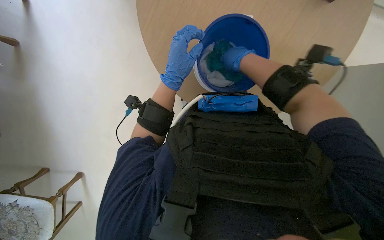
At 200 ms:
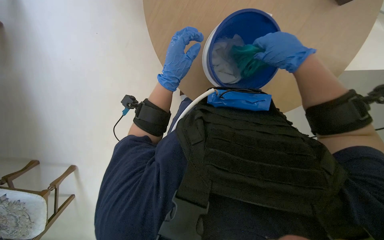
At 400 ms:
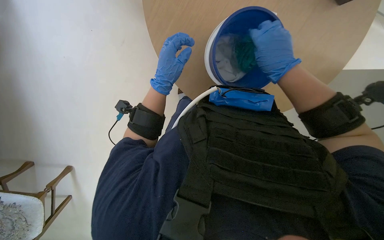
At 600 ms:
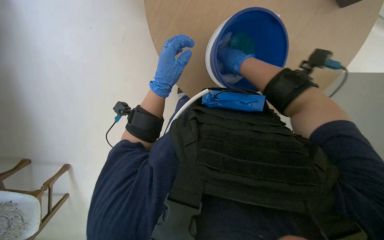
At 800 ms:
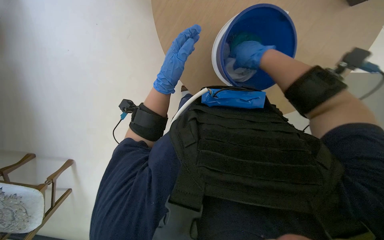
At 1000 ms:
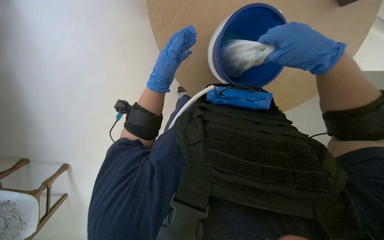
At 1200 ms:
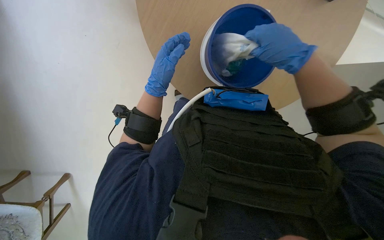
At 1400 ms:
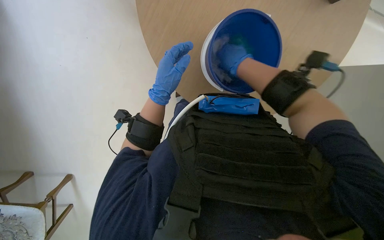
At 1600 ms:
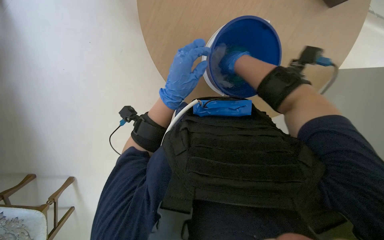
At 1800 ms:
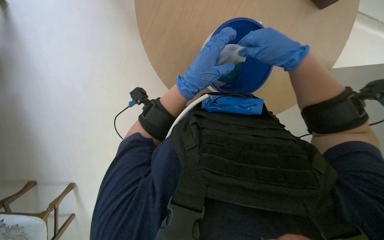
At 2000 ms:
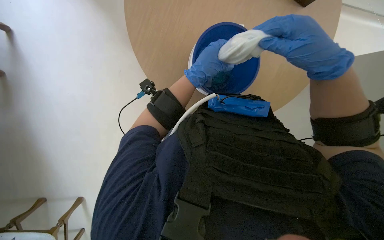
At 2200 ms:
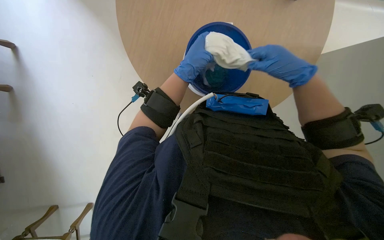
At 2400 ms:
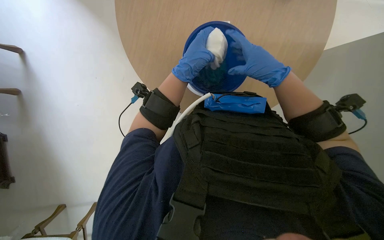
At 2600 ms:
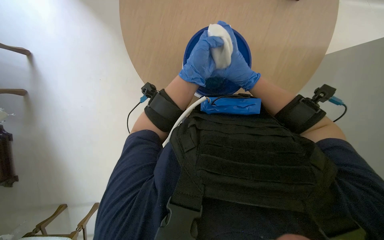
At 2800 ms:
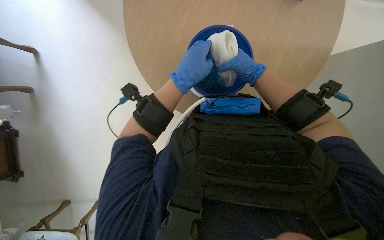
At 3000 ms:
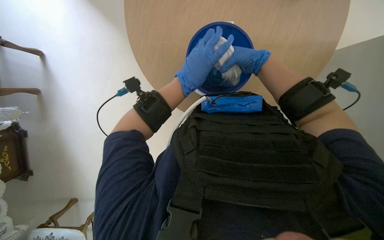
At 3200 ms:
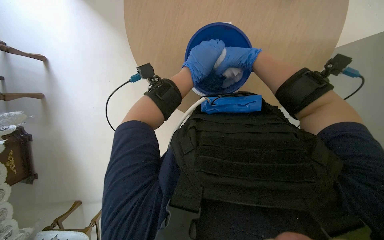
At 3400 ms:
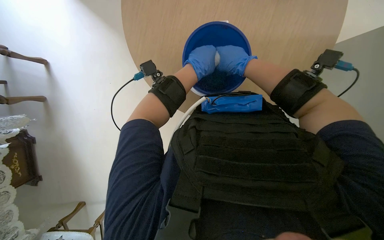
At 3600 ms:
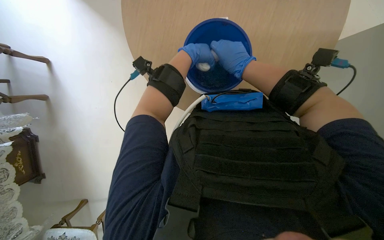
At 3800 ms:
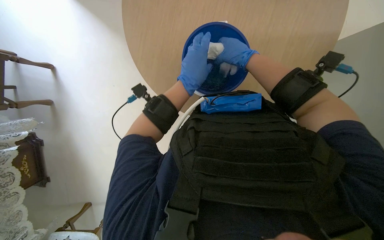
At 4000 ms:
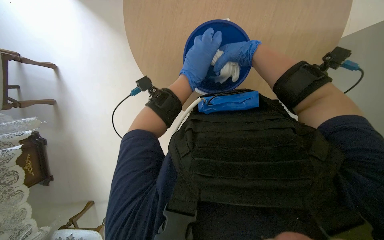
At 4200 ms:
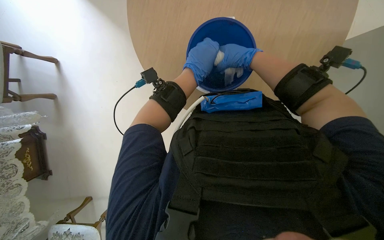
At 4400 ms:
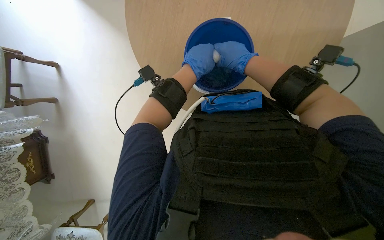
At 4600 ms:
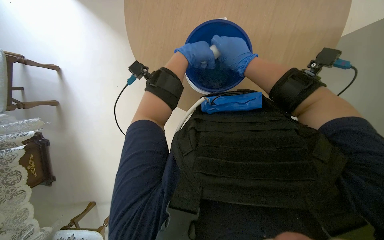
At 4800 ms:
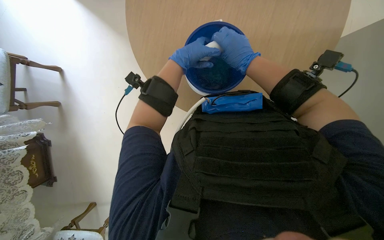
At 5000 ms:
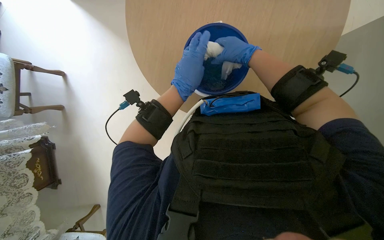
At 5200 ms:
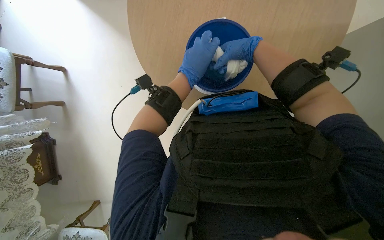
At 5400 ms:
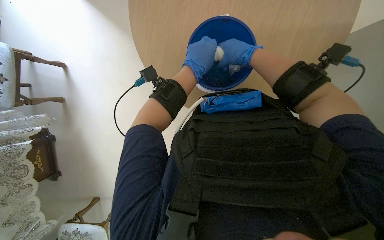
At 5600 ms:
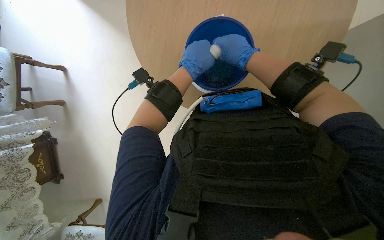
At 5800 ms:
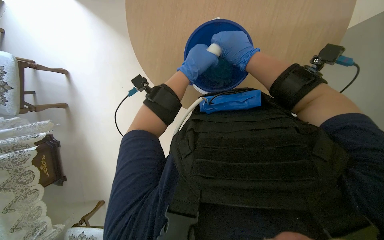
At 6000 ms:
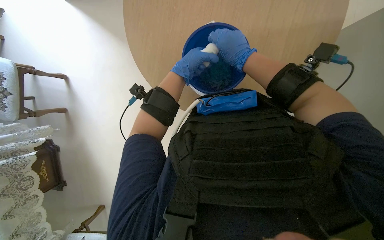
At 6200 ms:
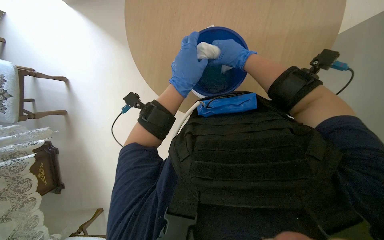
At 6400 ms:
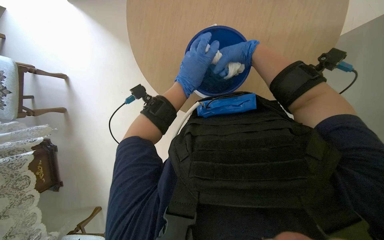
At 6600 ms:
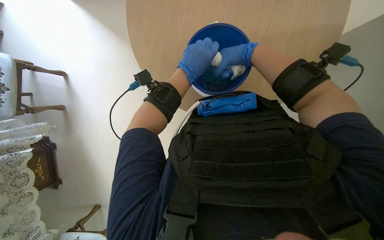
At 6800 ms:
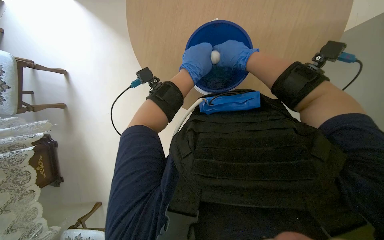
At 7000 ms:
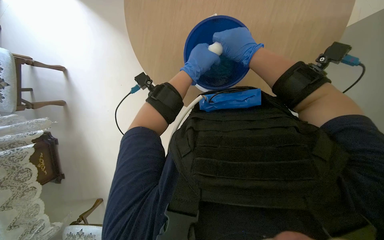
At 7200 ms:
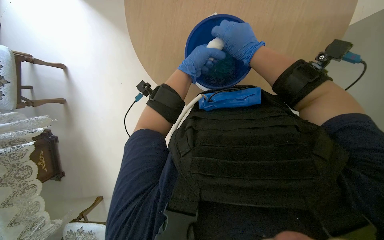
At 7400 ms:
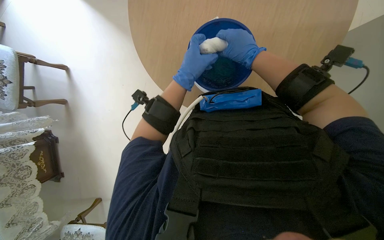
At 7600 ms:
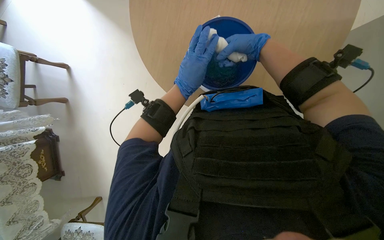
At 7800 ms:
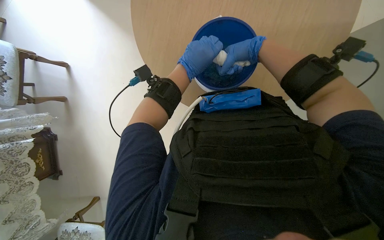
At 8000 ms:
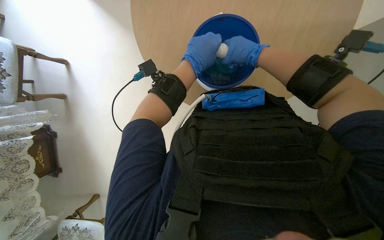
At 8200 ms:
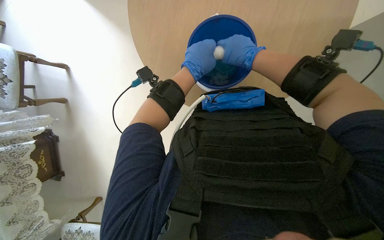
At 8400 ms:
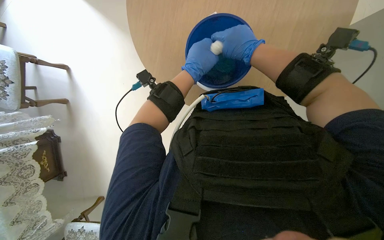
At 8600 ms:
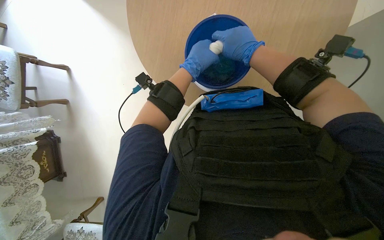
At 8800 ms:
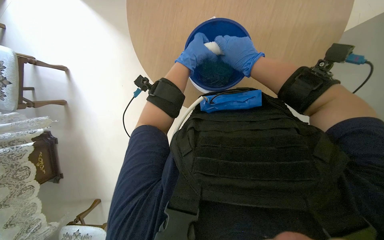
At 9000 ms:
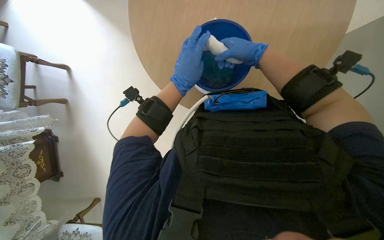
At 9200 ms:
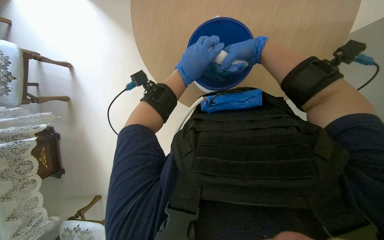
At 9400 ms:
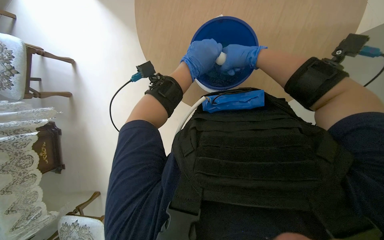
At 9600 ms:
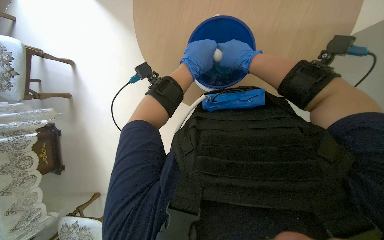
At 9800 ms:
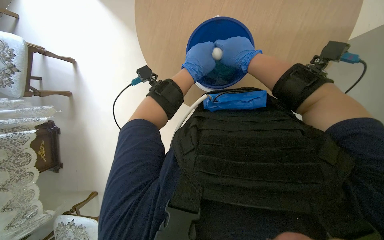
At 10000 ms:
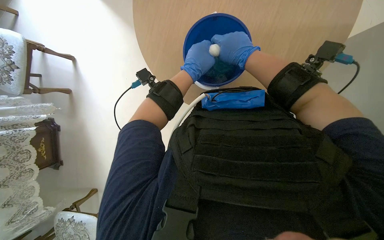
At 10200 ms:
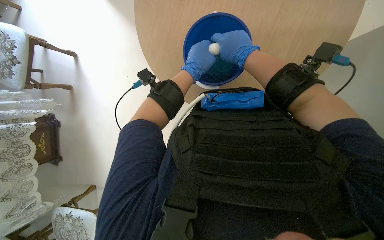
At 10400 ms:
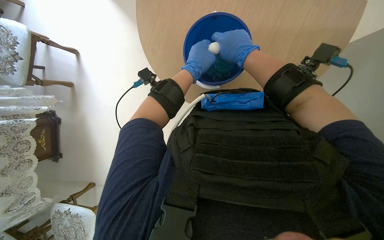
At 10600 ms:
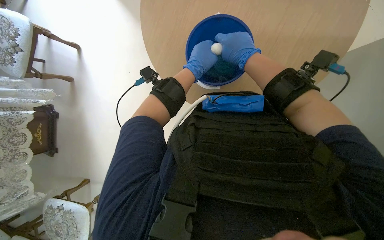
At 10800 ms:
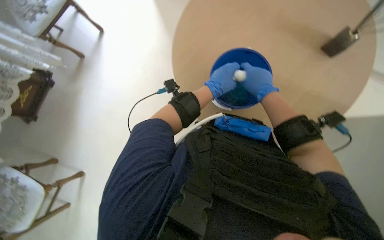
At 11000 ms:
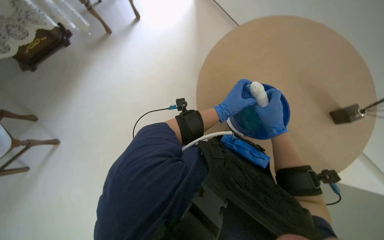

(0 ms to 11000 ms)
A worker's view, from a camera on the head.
Job: preparing cleaning supplies.
The whole recording: Preparing cleaning cloths. The worker soaks and wrings cleaning cloths in a blue bucket.
0 ms - 1600 ms: The right hand goes nearer and farther, approximately 25 cm each way, reversing 3 times.
1600 ms - 3200 ms: The right hand moves some 20 cm nearer to the camera and comes back, while the left hand goes approximately 10 cm farther from the camera.
4800 ms - 9400 ms: The hands stay close to where they were, moving slightly.
9400 ms - 11000 ms: Everything in view rotates some 45 degrees clockwise.

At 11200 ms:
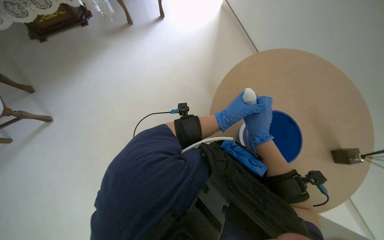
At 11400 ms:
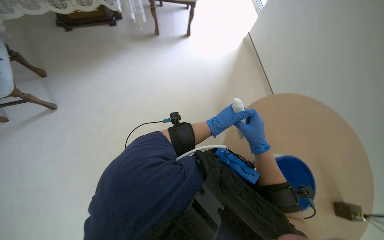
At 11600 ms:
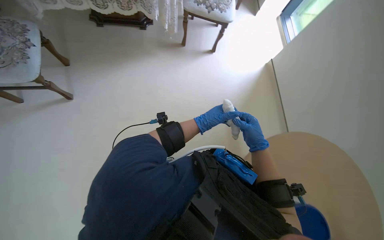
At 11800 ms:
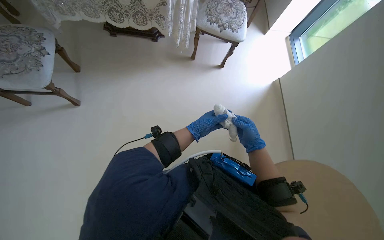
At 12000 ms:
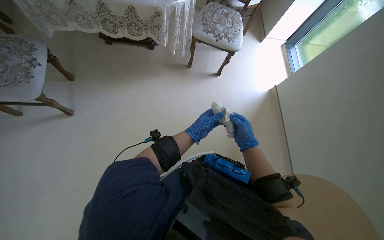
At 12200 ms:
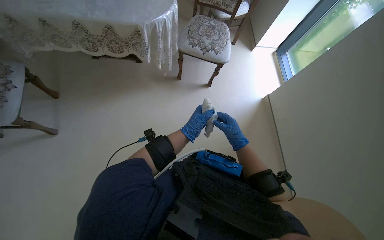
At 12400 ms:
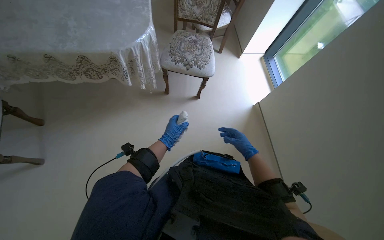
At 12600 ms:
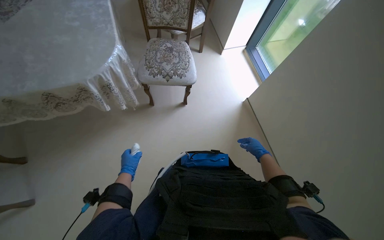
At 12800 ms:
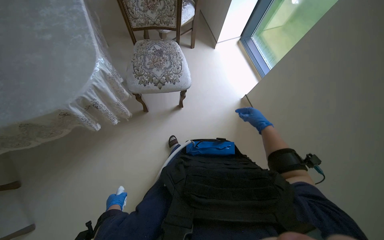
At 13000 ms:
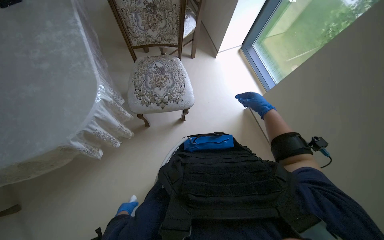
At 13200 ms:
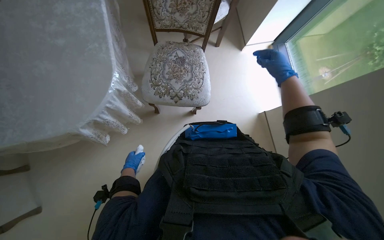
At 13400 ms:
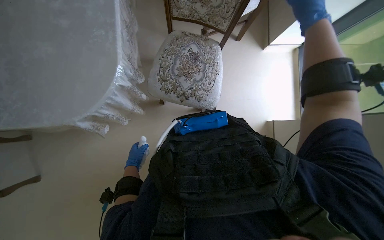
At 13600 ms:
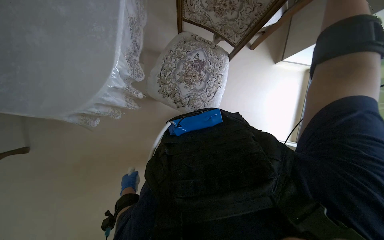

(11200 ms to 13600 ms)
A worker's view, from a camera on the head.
Job: preparing cleaning supplies.
The whole recording: Preparing cleaning cloths. The worker soaks and wrings cleaning cloths in a blue bucket.
11200 ms - 12400 ms: The view tips upward by roughly 15 degrees. The right hand is displaced farther from the camera by roughly 30 cm.
12400 ms - 13600 ms: The wearer moves about 80 cm. The wearer looks some 20 degrees further downward.

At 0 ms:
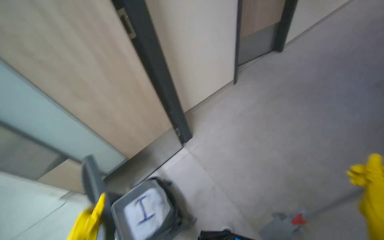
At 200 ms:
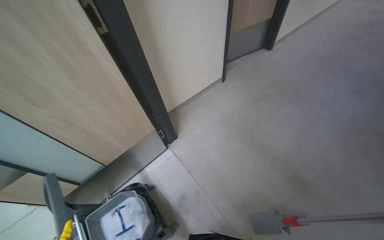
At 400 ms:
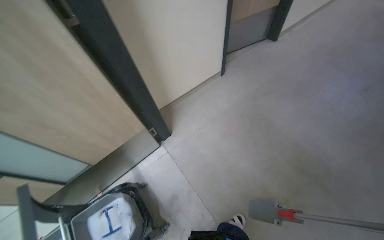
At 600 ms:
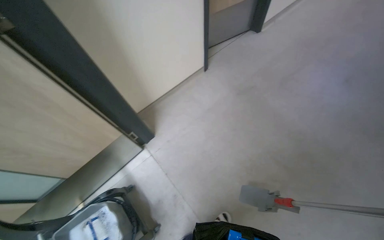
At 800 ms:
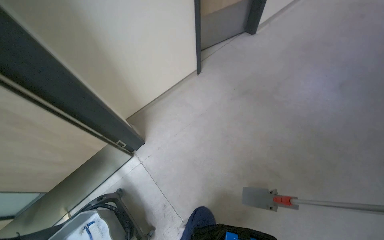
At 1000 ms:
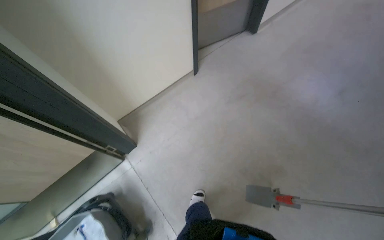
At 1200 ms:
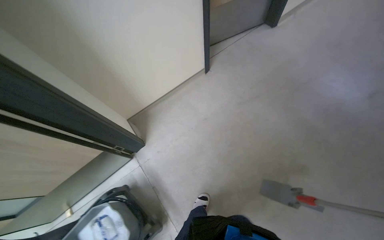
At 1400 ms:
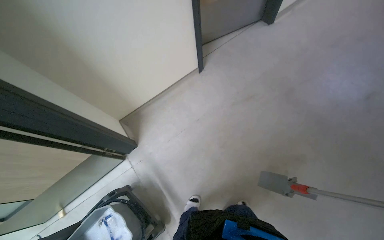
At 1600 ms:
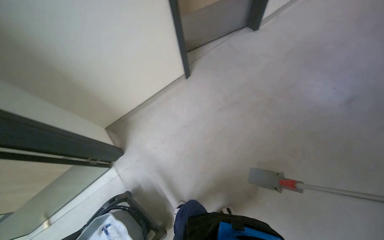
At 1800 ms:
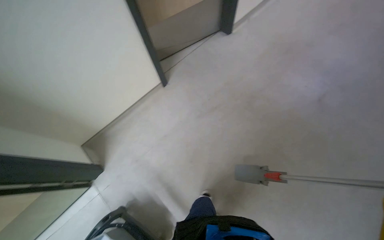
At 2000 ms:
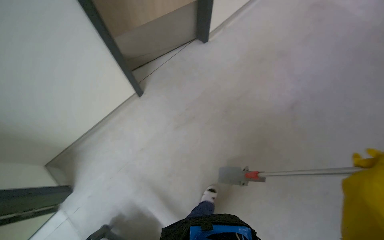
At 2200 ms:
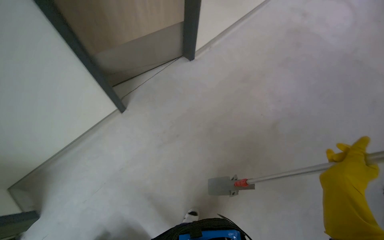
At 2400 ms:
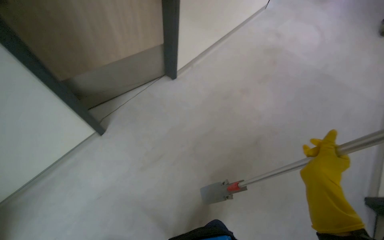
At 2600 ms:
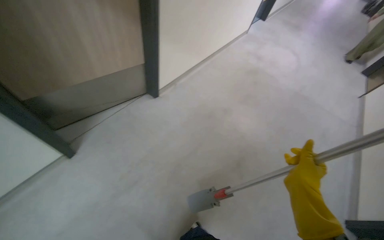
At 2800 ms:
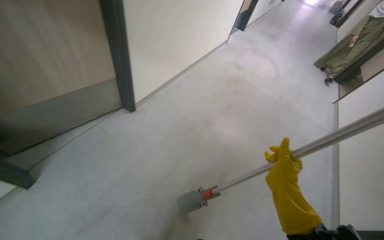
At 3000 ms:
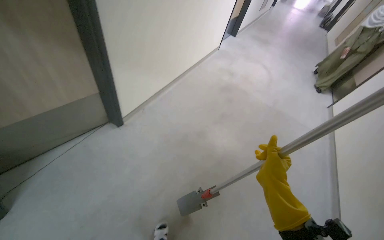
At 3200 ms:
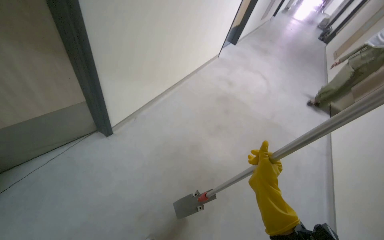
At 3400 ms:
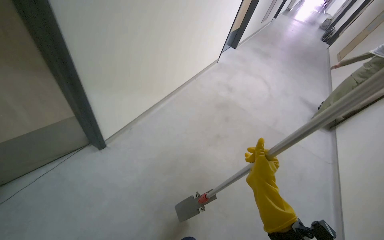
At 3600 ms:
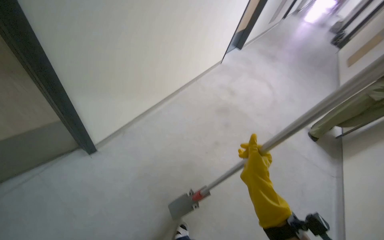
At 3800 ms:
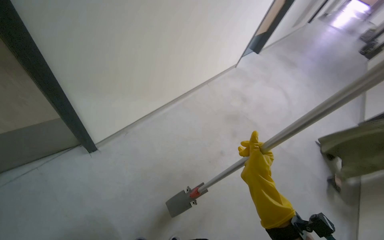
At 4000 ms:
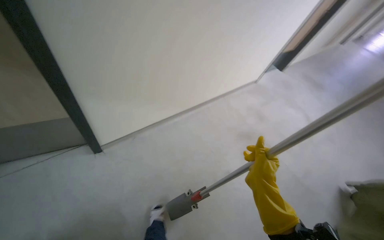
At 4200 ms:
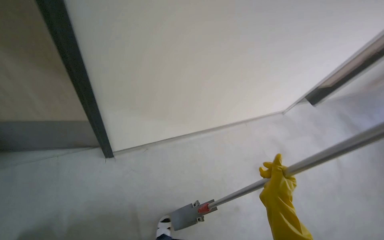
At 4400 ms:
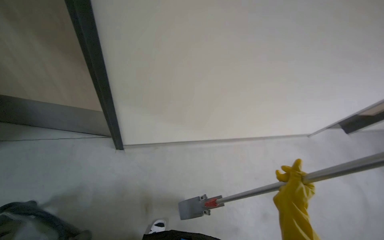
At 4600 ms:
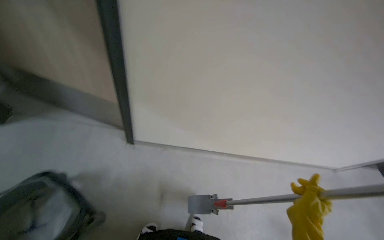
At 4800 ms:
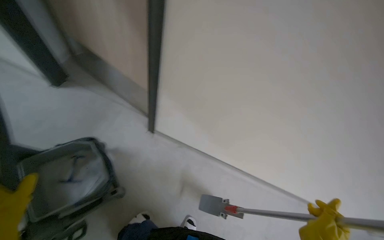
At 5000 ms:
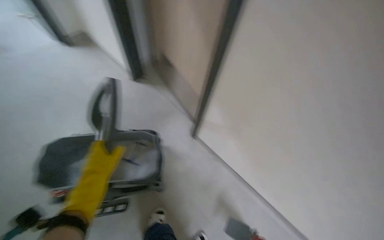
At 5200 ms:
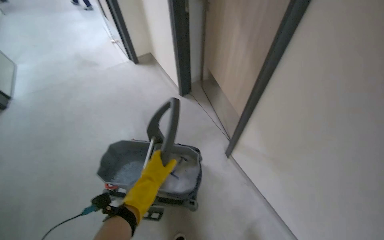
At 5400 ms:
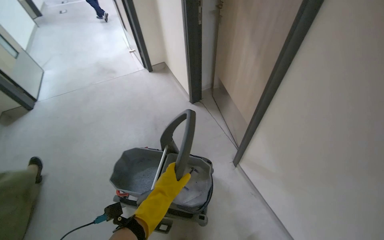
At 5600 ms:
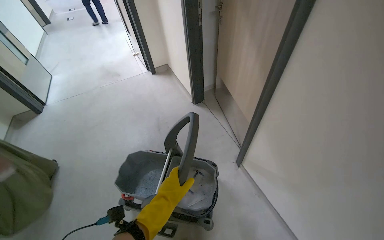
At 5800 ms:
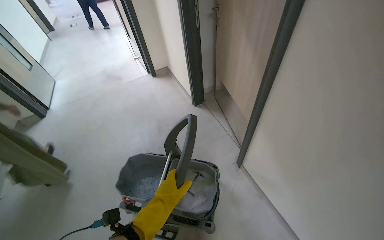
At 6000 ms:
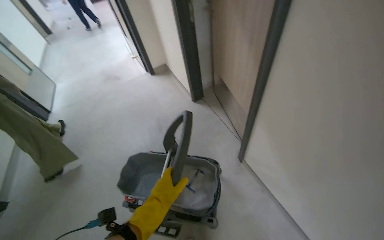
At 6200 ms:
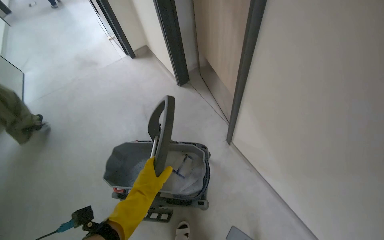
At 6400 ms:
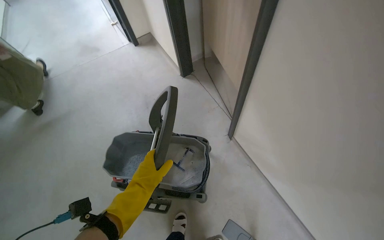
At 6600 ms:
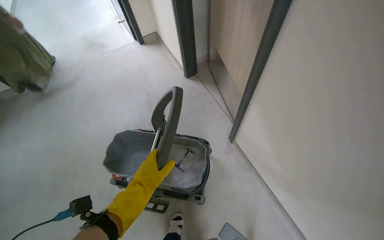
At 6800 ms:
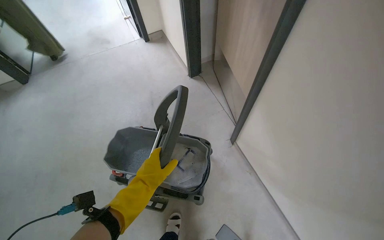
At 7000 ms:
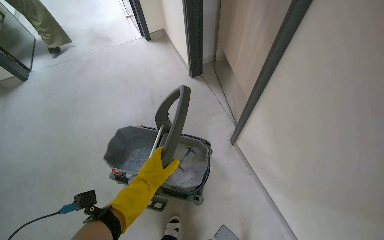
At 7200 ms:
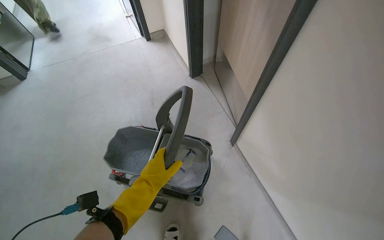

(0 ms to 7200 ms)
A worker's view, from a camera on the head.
Job: mopping floor.
The whole recording: Mopping hallway floor. The worker mops the hallway floor, wringing out the mop head and moving the cleaning cart as needed.
0 ms - 1400 ms: The head travels roughly 70 cm. The view tilts approximately 15 degrees downward.
1400 ms - 2800 ms: The head rotates some 40 degrees to the right. The view tips upward by some 25 degrees.
2800 ms - 4400 ms: The wearer's head swings some 40 degrees to the left. The view tips upward by about 25 degrees.
4400 ms - 5800 ms: The head rotates roughly 55 degrees to the left. The camera pitches upward, by about 20 degrees.
